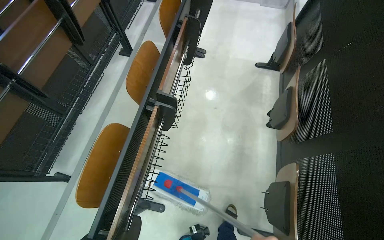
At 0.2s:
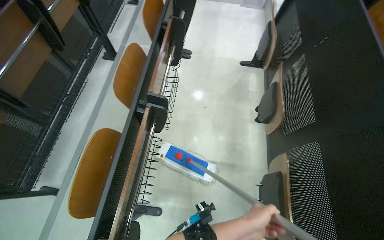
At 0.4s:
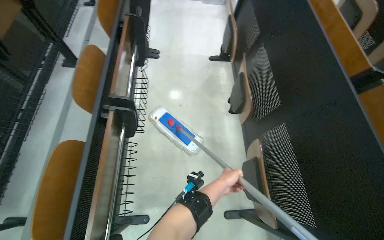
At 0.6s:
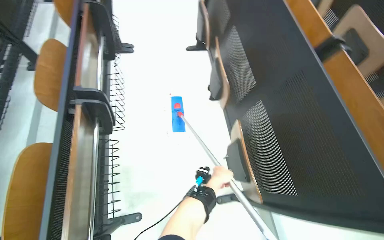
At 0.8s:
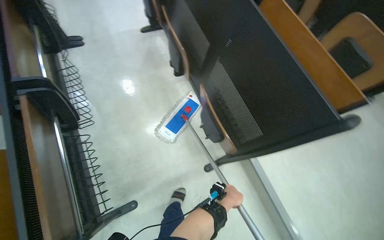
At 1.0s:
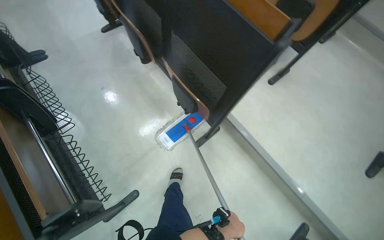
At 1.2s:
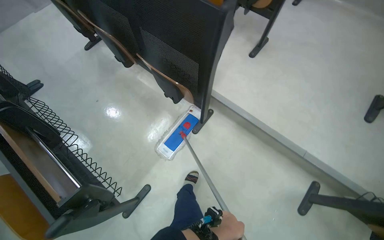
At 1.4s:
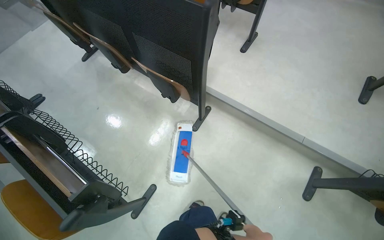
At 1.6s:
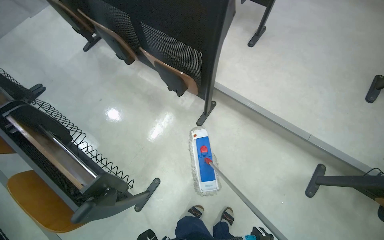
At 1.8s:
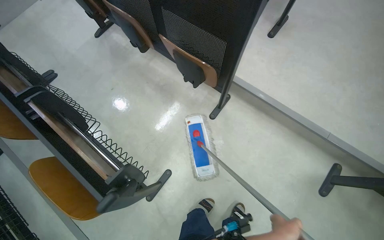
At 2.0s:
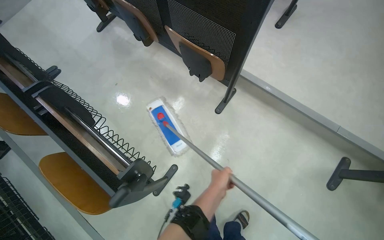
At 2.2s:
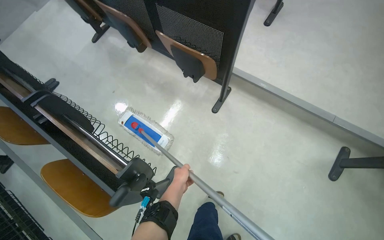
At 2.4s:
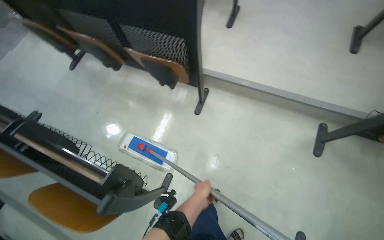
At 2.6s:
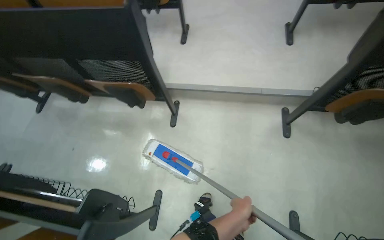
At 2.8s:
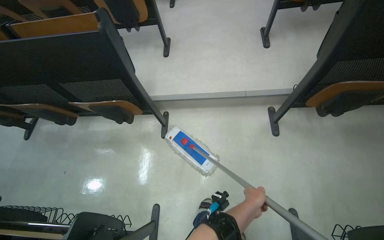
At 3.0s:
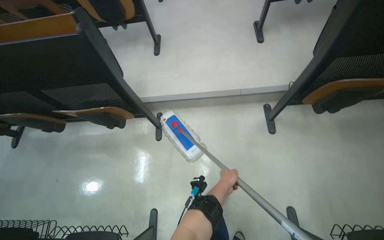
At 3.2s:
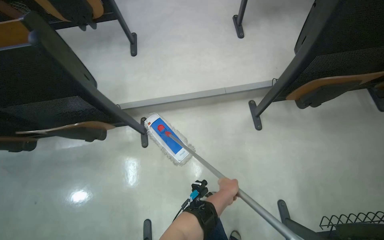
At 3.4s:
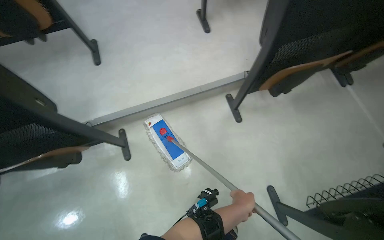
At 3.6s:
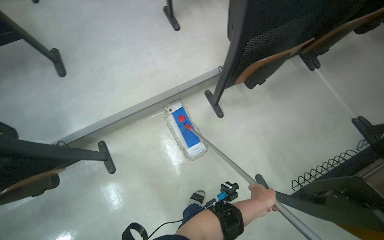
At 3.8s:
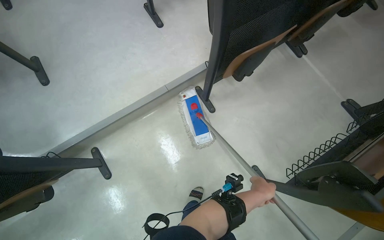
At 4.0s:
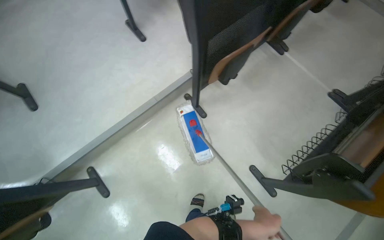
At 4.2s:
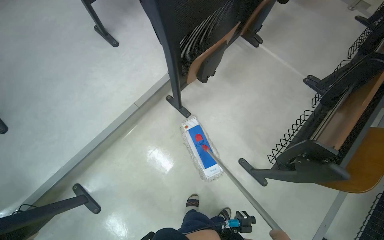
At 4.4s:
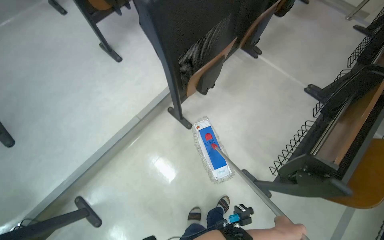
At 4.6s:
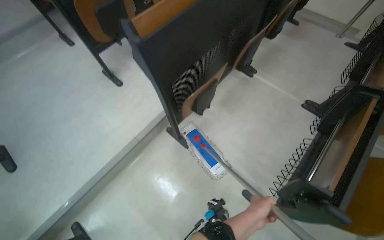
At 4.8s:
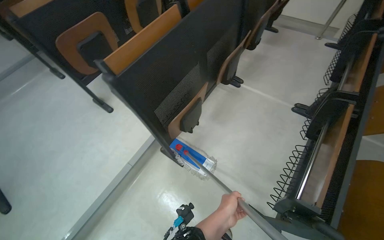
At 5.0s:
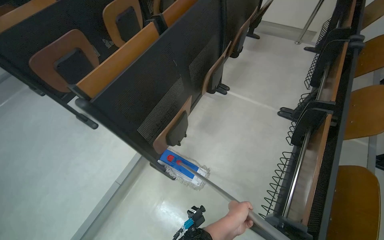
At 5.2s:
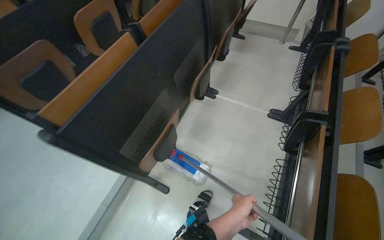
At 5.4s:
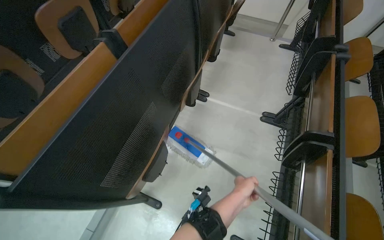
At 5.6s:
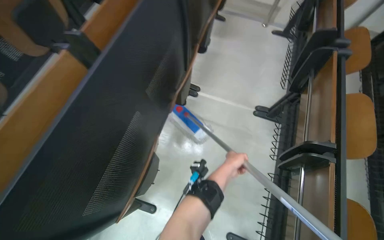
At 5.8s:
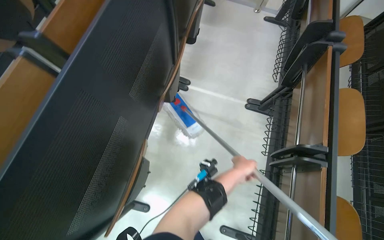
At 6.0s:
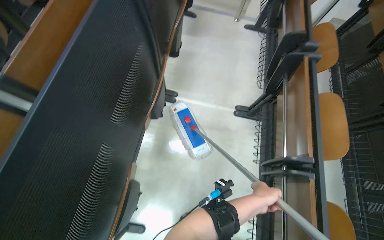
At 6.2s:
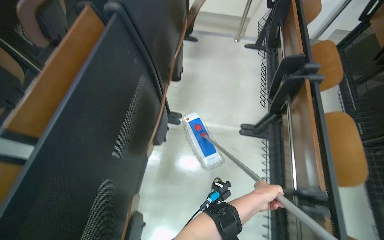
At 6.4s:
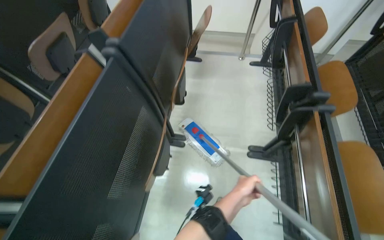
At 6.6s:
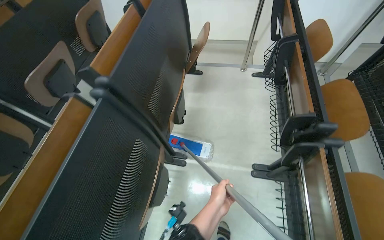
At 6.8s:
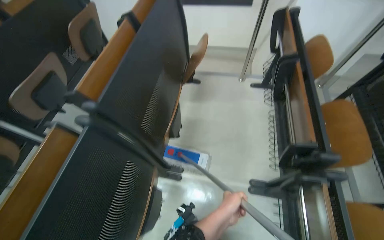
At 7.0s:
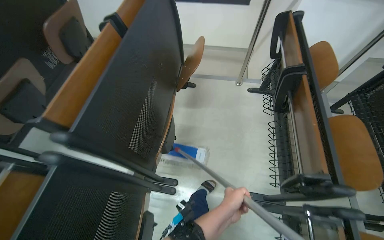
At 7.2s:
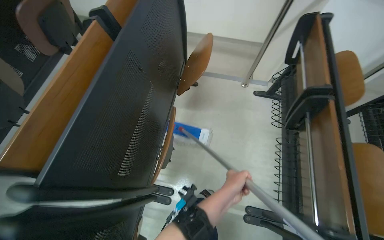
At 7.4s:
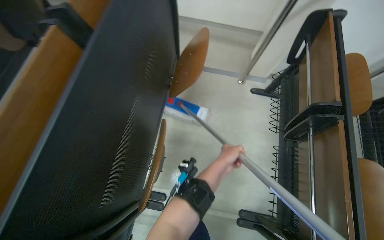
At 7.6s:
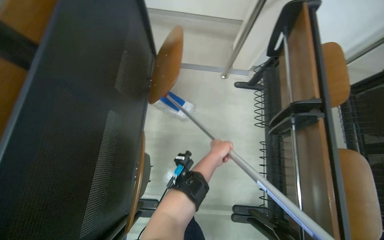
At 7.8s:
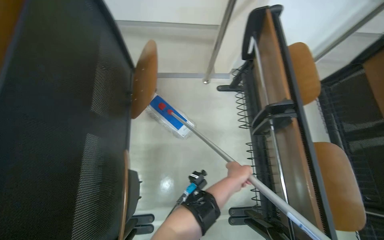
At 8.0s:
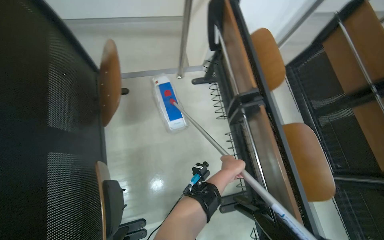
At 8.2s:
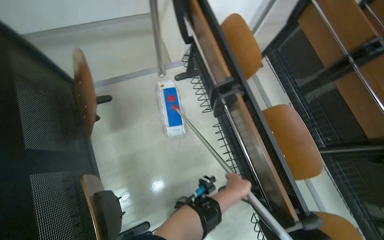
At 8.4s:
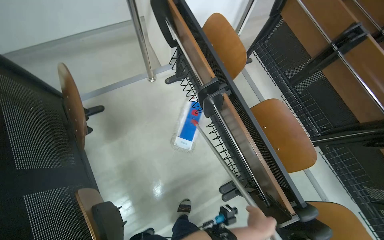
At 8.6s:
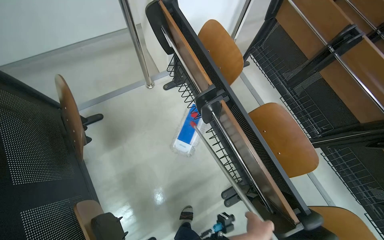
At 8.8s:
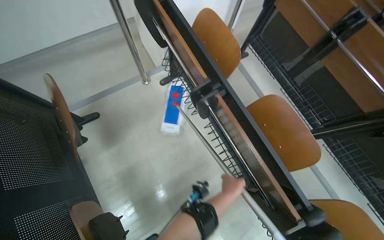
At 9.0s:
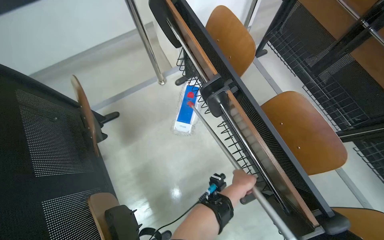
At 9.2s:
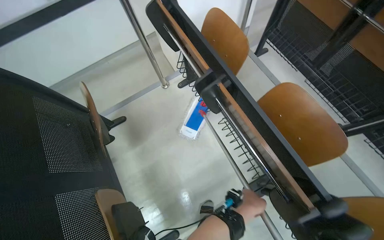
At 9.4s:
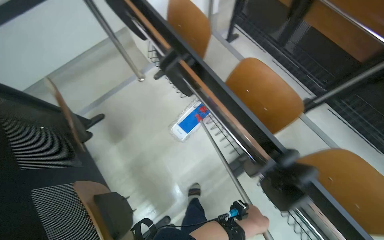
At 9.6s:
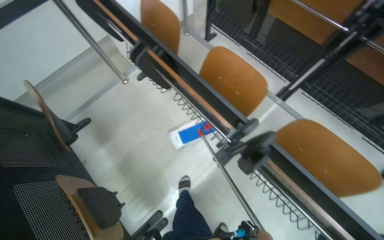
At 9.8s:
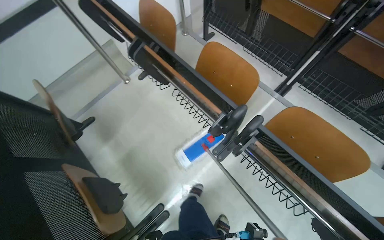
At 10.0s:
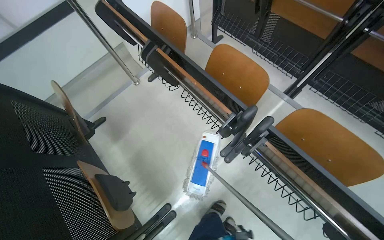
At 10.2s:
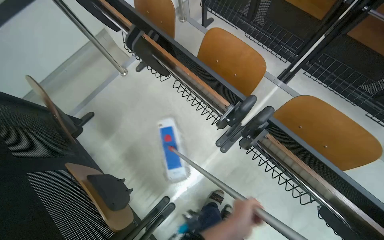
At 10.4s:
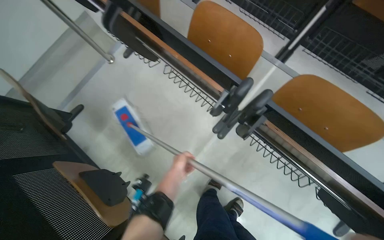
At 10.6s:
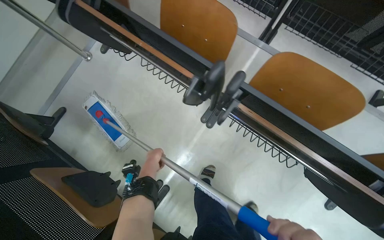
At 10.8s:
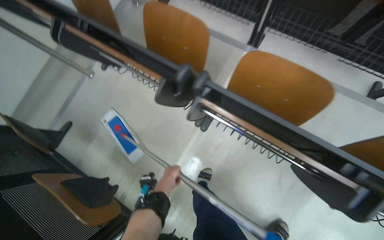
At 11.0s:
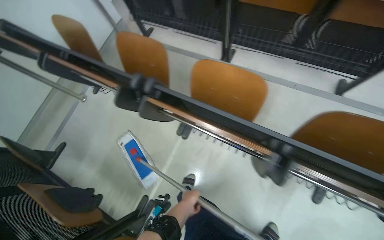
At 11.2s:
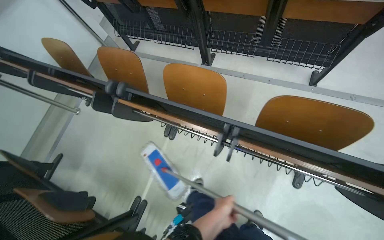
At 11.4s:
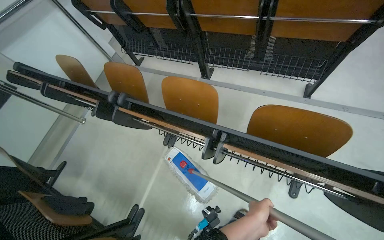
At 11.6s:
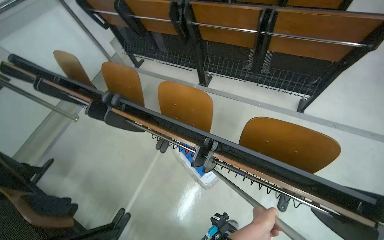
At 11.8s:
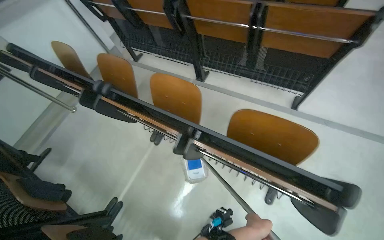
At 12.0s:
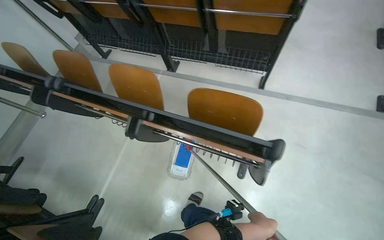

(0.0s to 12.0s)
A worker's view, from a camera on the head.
Job: mopping floor.
The whole recording: Mopping lecture hall floor. The worker mops the floor in the lecture hall, moving the mop between rows of seats.
0.0s - 1.6s: The wearer moves some 50 cm. The wearer's head swings about 65 degrees to the right.
1.6s - 3.0s: The scene turns approximately 35 degrees counterclockwise in the picture.
3.0s - 4.4s: The head rotates roughly 50 degrees to the right.
4.4s - 6.0s: The wearer moves about 80 cm. The wearer's head swings approximately 30 degrees to the right.
6.0s - 7.6s: The wearer moves some 1 m.
7.6s - 9.0s: Everything in view rotates roughly 35 degrees counterclockwise.
10.4s - 12.0s: The wearer moves to the right, roughly 1 m. The view tips upward by roughly 15 degrees.

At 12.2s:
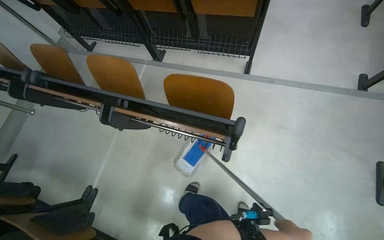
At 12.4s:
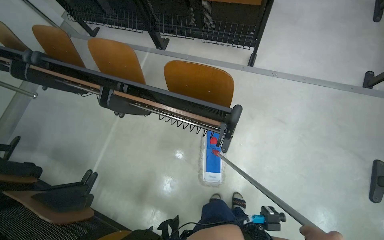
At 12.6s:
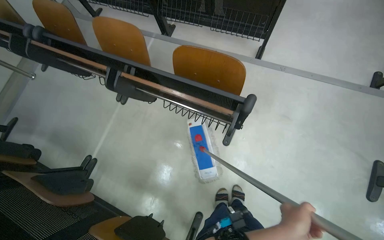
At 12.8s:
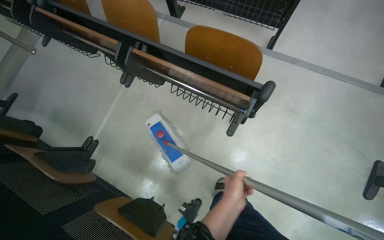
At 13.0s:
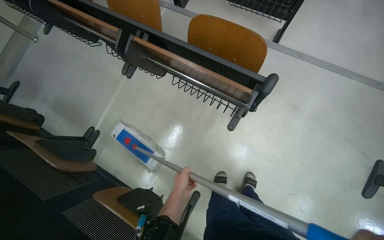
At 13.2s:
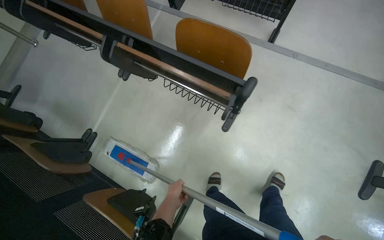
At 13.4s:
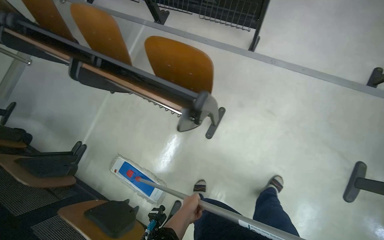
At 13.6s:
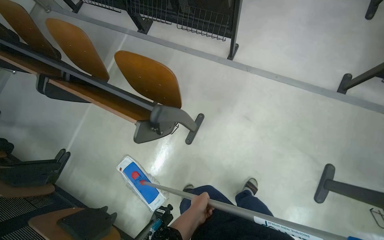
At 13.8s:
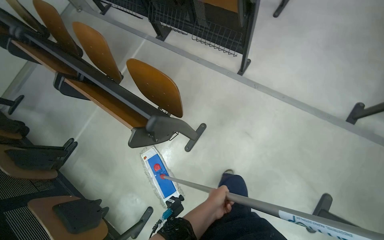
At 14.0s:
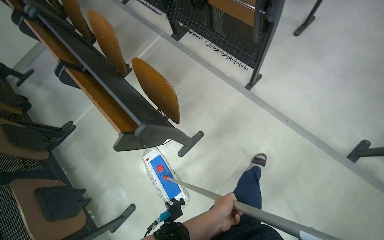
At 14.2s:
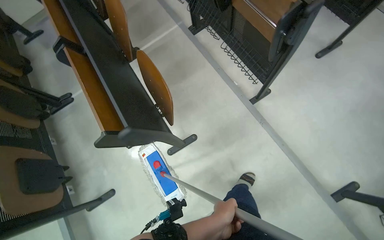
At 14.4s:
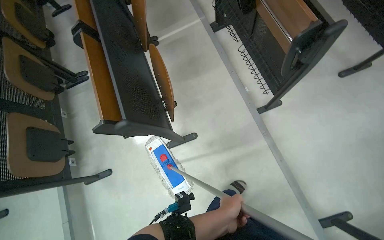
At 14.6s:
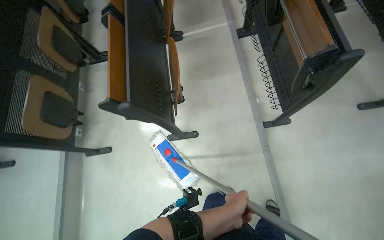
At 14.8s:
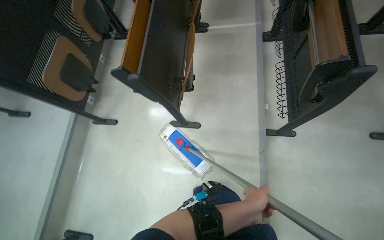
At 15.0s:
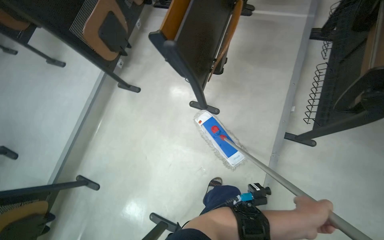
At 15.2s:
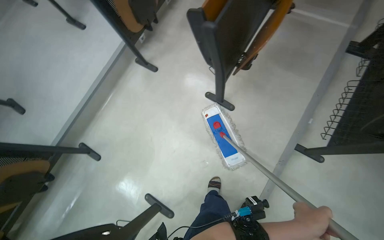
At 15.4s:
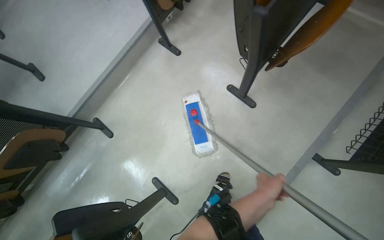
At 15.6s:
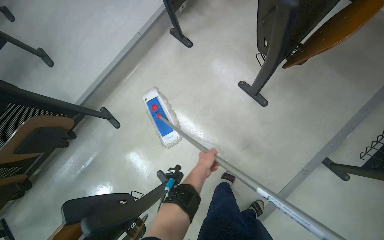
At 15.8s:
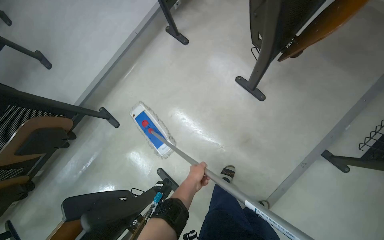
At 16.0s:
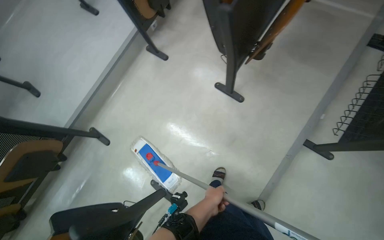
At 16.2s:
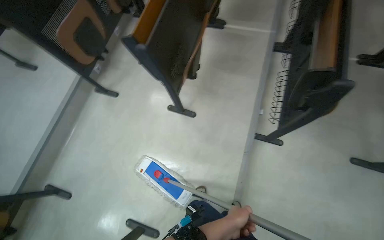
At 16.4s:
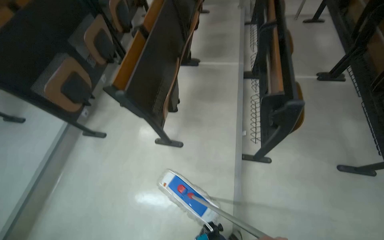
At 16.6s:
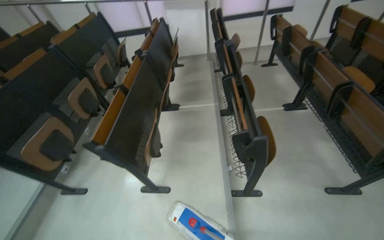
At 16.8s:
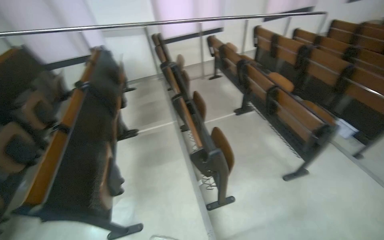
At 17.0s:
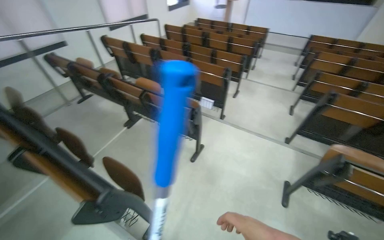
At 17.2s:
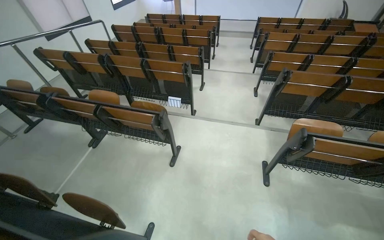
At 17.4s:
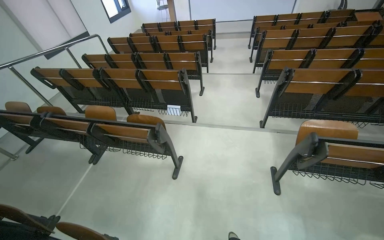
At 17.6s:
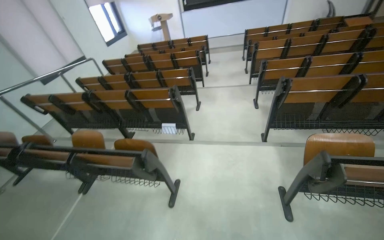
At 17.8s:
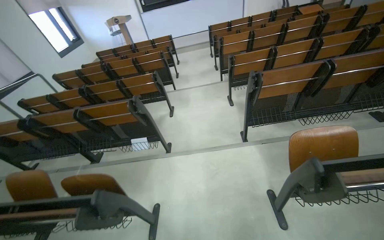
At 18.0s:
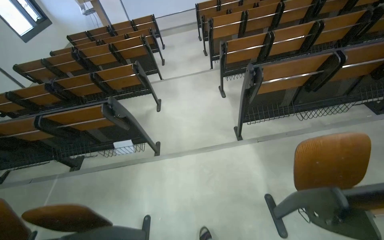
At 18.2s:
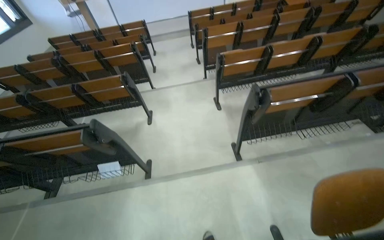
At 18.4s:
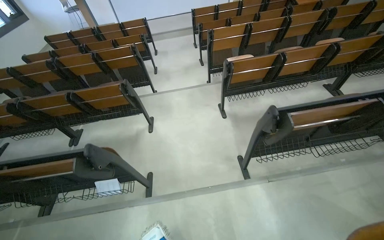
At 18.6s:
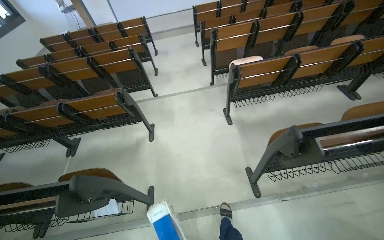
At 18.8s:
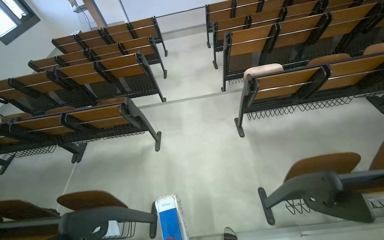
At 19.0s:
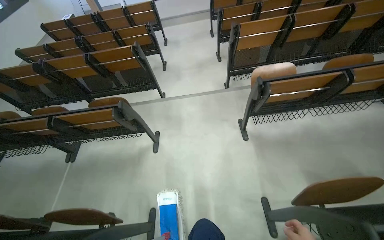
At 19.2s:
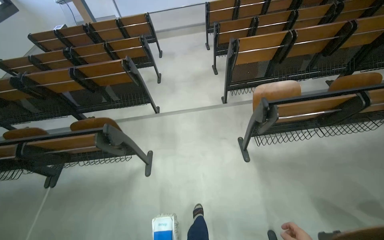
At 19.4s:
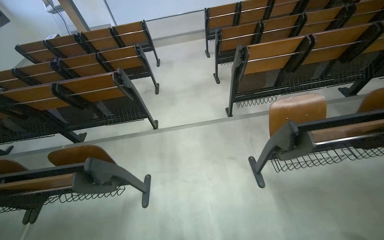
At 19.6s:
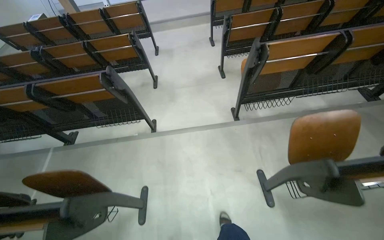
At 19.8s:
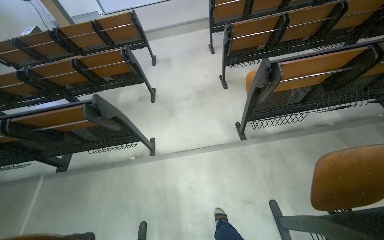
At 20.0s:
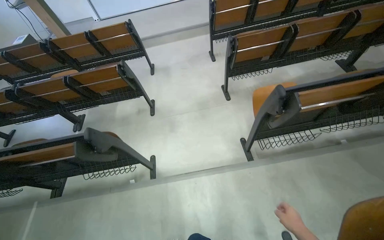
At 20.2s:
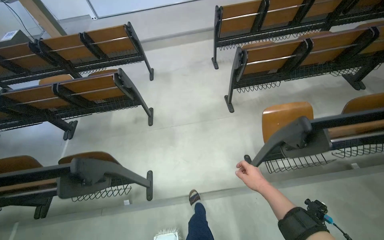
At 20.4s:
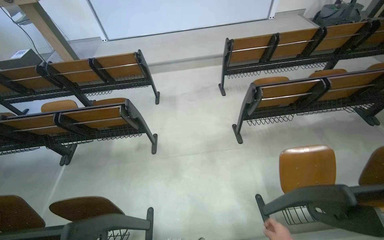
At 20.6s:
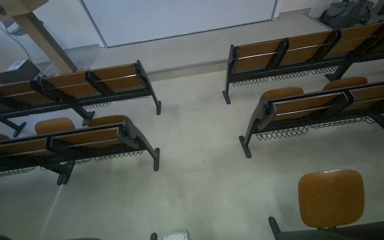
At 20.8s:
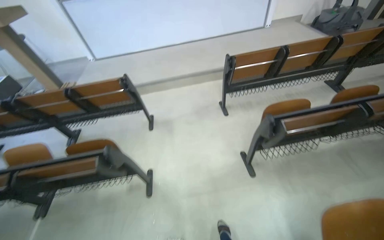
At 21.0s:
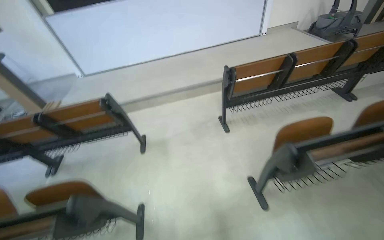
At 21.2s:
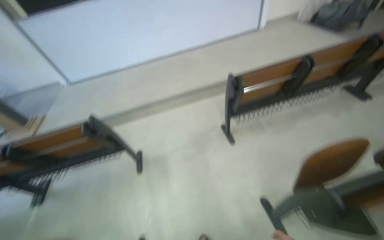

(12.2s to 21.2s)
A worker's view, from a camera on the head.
Job: mopping floor.
The whole recording: Mopping lecture hall floor. The worker mops the floor in the lecture hall, moving the mop between rows of seats.
12.2s - 13.8s: The head travels to the right, some 40 cm.
13.8s - 15.2s: The head rotates approximately 85 degrees to the left. The wearer looks roughly 15 degrees further downward.
15.2s - 16.6s: The head turns to the right by approximately 30 degrees. The wearer looks roughly 30 degrees further upward.
16.6s - 18.2s: The camera travels some 1.5 m. The wearer's head swings roughly 100 degrees to the right.
18.2s - 19.8s: The camera is carried some 2 m.
19.8s - 21.2s: The wearer moves some 1.5 m.
